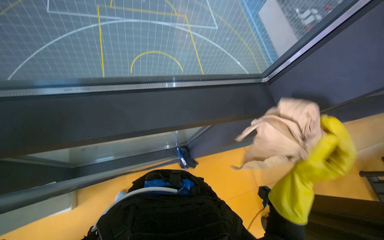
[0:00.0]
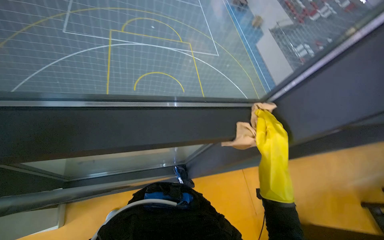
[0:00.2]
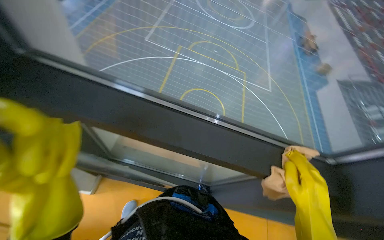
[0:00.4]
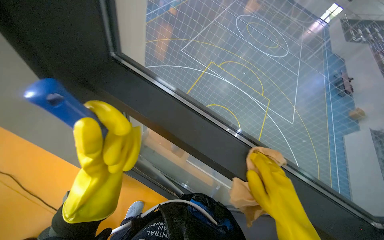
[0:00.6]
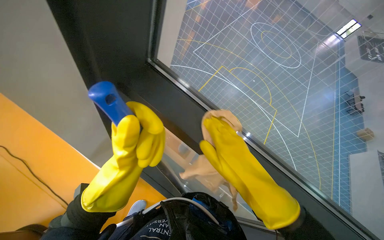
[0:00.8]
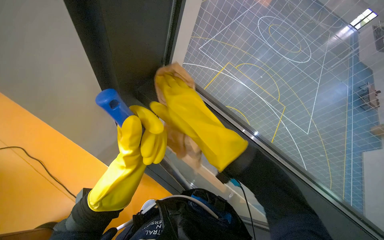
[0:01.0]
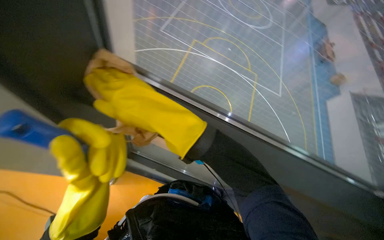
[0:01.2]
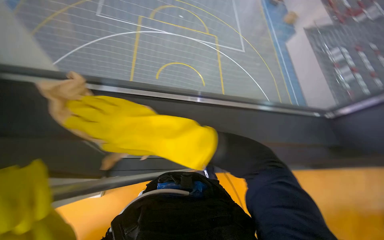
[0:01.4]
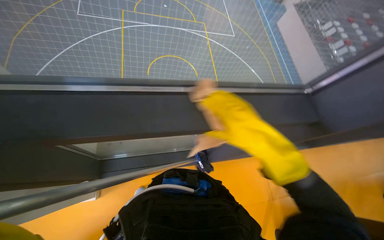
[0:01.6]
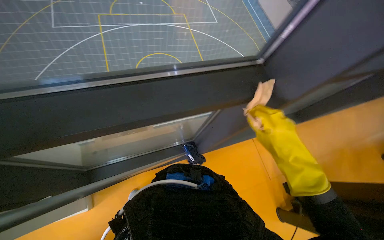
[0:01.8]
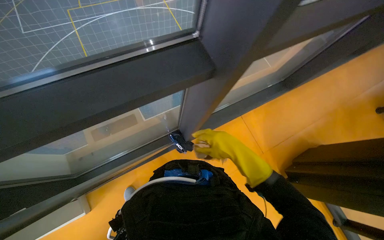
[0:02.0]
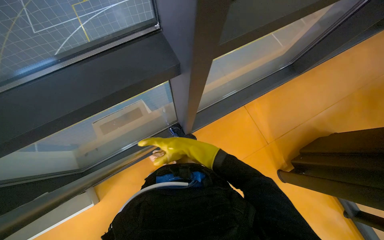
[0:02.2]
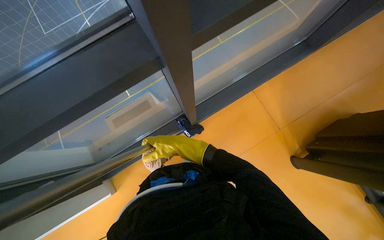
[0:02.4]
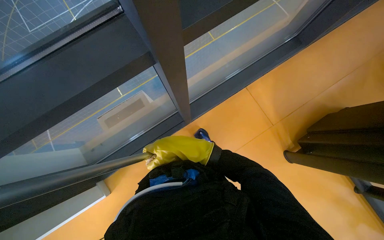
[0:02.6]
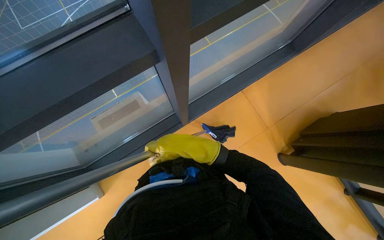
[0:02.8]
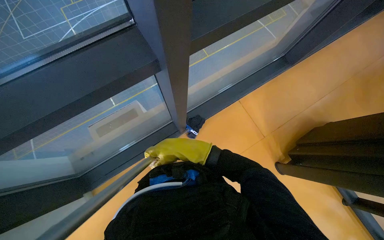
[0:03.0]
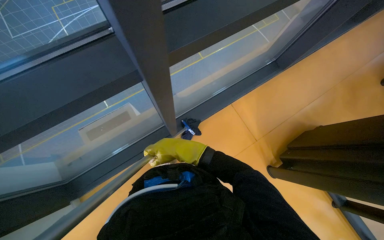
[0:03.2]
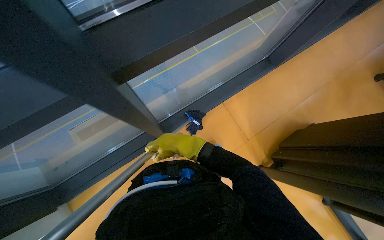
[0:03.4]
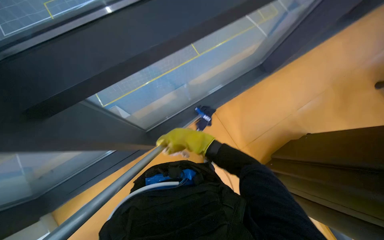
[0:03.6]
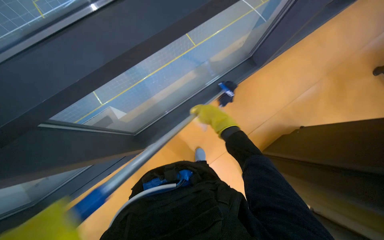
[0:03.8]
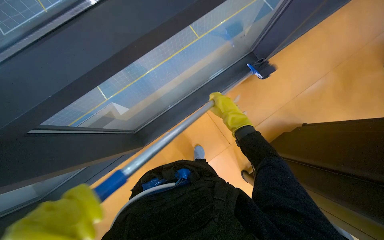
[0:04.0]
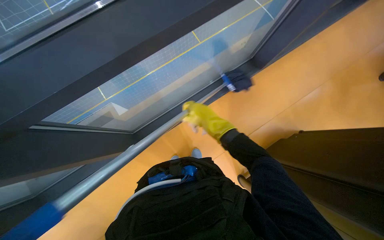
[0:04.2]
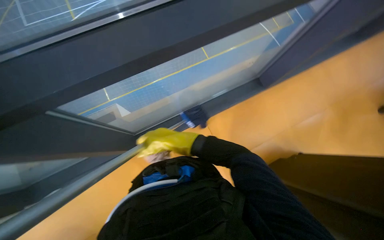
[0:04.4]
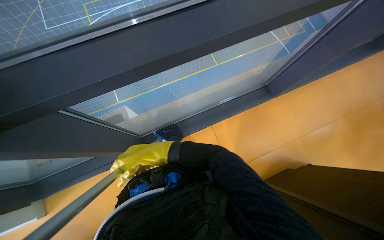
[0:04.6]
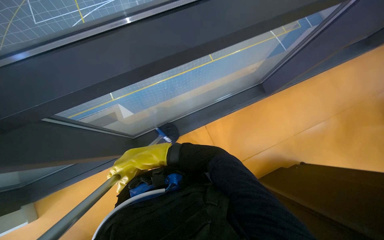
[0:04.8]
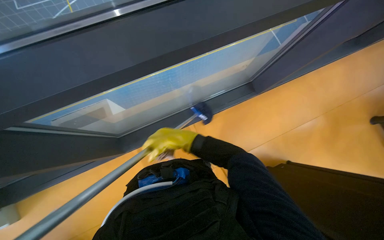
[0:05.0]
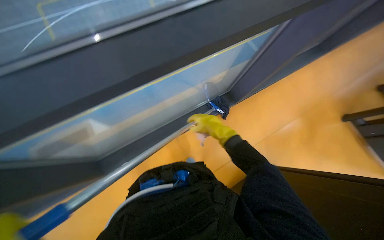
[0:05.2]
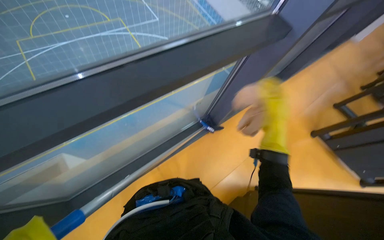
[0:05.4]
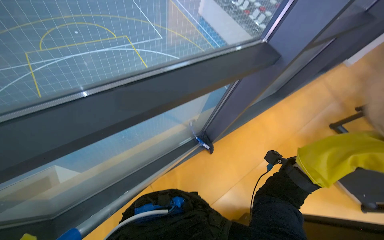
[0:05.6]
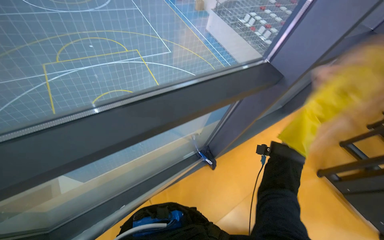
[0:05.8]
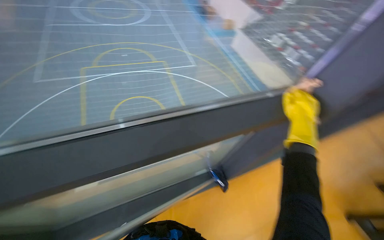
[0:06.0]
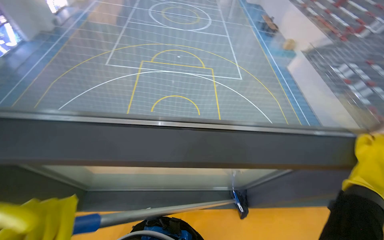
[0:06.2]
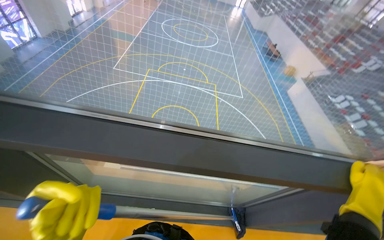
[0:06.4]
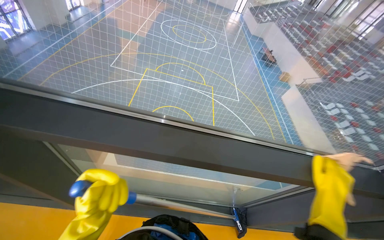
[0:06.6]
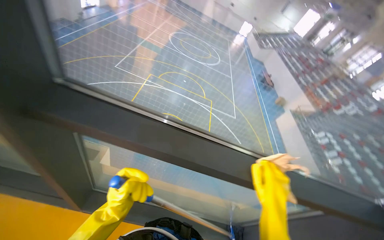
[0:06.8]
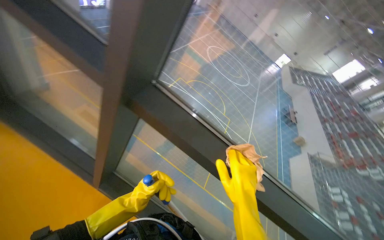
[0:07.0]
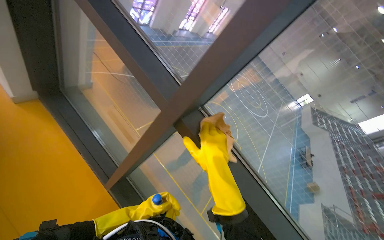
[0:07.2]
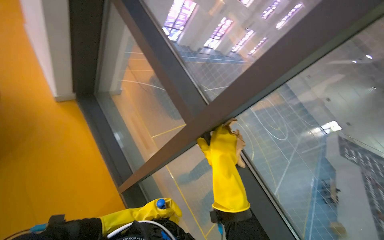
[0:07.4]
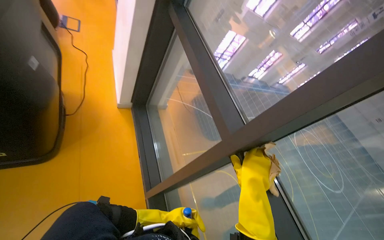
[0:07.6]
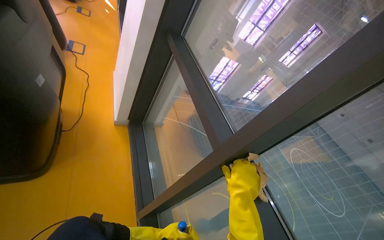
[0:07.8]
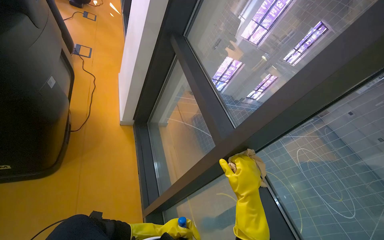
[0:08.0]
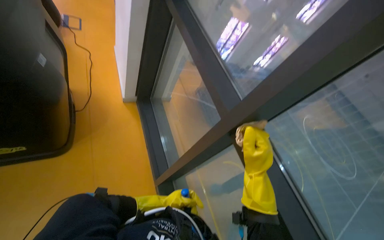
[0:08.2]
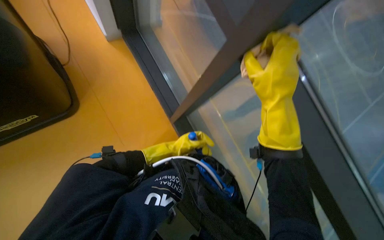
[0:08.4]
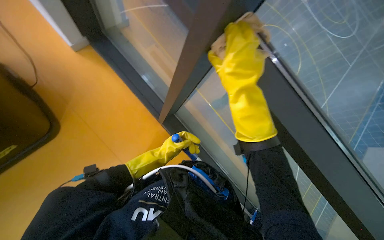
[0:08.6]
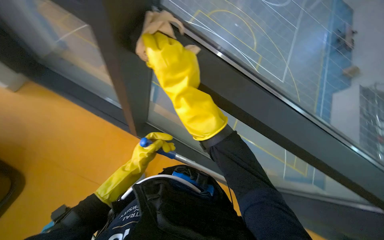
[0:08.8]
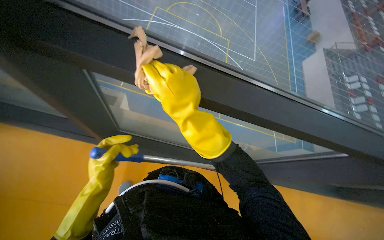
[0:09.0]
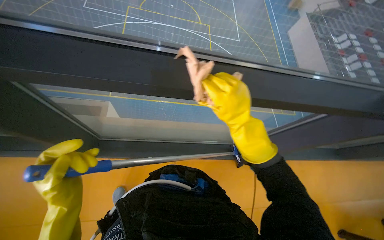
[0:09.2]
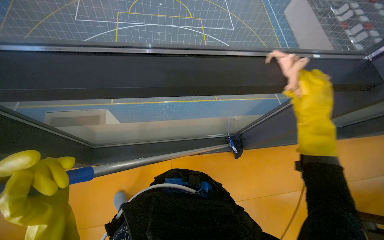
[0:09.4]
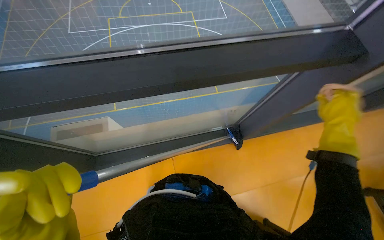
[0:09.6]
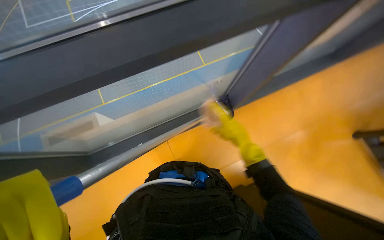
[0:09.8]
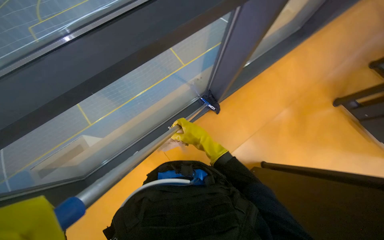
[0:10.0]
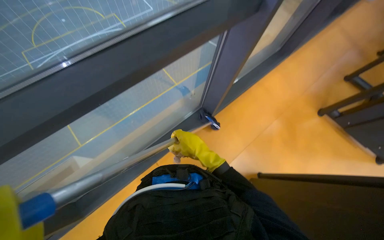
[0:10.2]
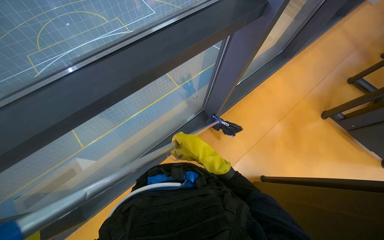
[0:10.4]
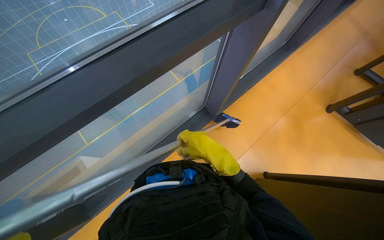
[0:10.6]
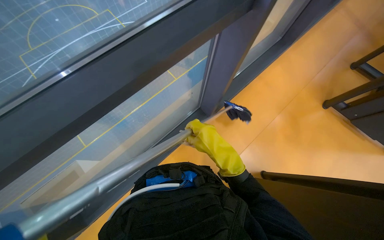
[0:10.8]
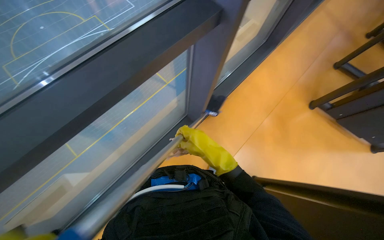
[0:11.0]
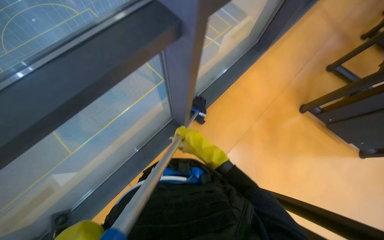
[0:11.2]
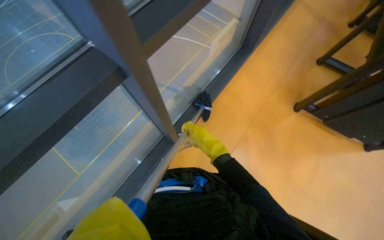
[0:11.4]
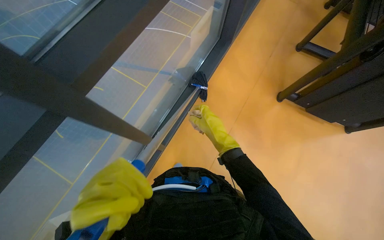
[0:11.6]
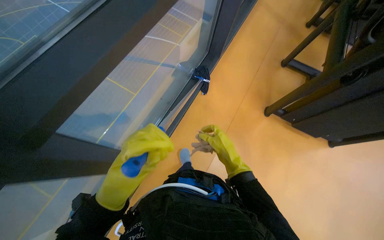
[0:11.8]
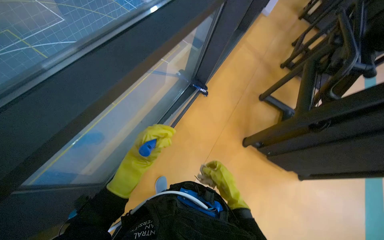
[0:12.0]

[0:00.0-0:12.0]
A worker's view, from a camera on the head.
Job: cleaning windows.
The whole recording: Cleaning gym windows. The worker cleans the gym windows using a long pole and wipes the frames with a cloth.
0:03.0 to 0:04.4: The right hand goes to the right and returns, roughly 15 cm each way.
0:04.4 to 0:06.0: The view tilts approximately 25 degrees upward.
0:07.6 to 0:09.0: The wearer looks roughly 35 degrees further downward. The scene turns about 50 degrees counterclockwise in the picture.
0:09.0 to 0:10.4: The scene rotates counterclockwise by roughly 30 degrees.
0:10.4 to 0:12.0: The right hand goes some 10 cm down the picture.

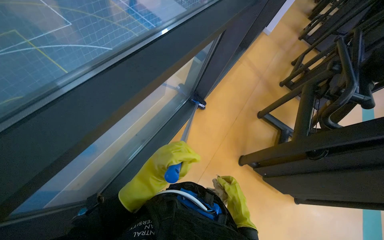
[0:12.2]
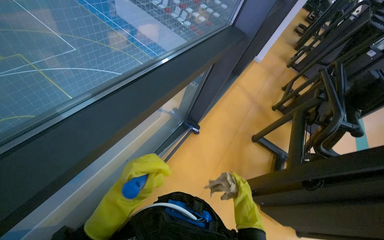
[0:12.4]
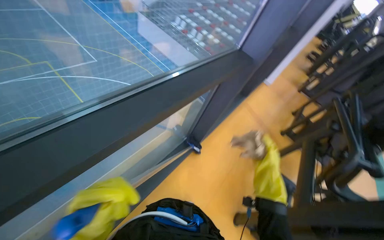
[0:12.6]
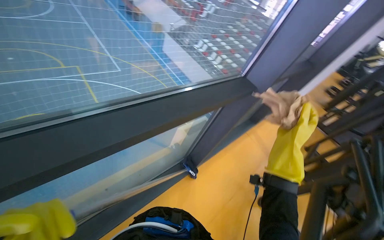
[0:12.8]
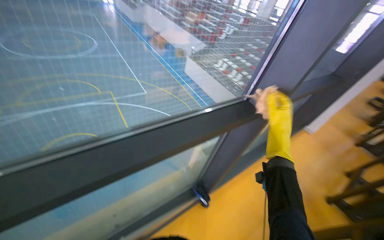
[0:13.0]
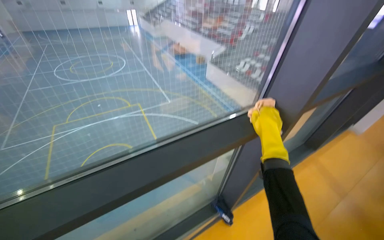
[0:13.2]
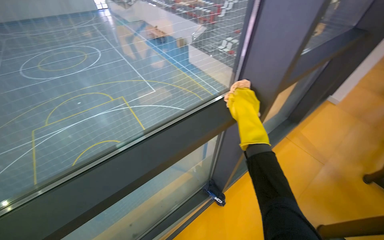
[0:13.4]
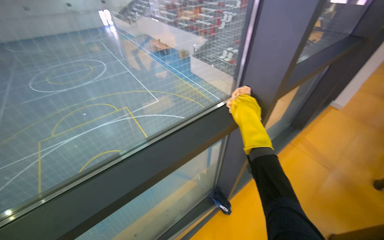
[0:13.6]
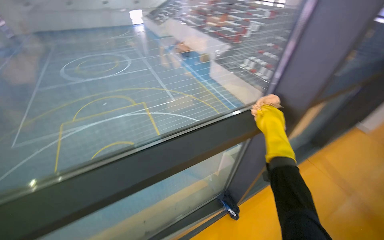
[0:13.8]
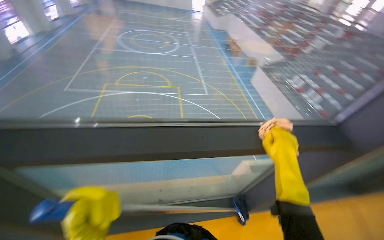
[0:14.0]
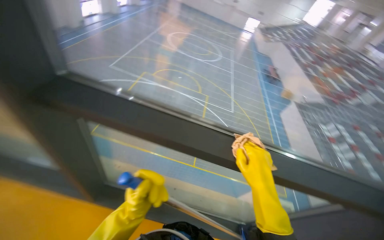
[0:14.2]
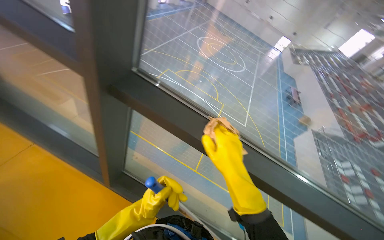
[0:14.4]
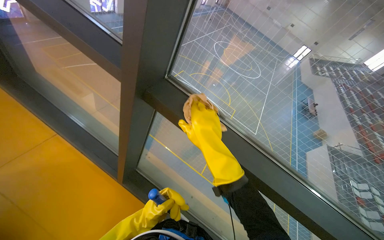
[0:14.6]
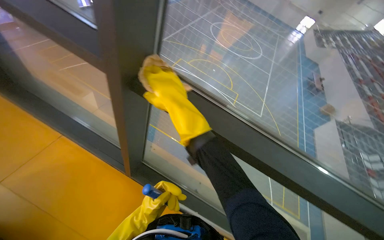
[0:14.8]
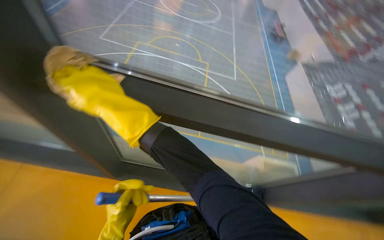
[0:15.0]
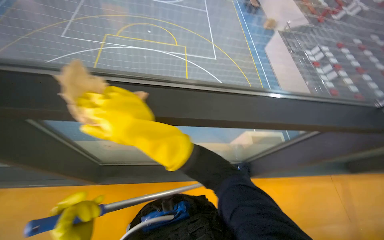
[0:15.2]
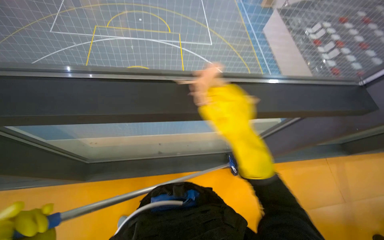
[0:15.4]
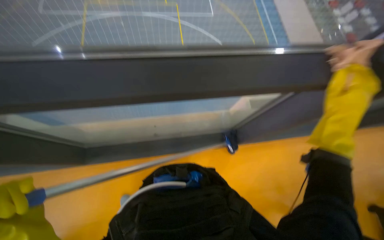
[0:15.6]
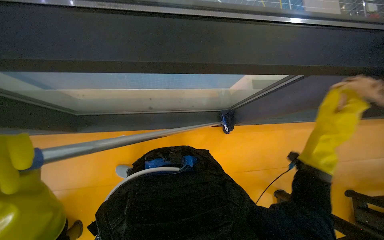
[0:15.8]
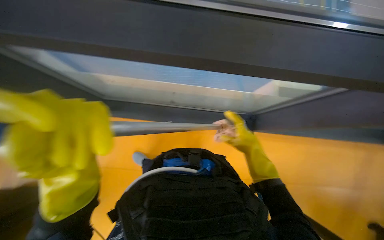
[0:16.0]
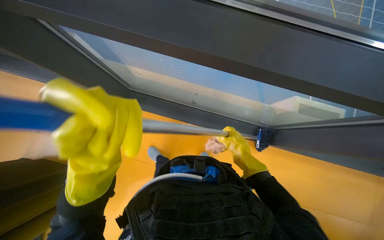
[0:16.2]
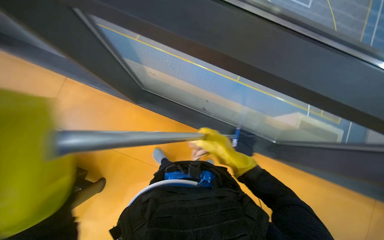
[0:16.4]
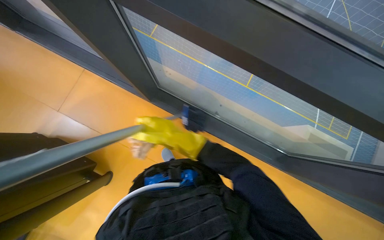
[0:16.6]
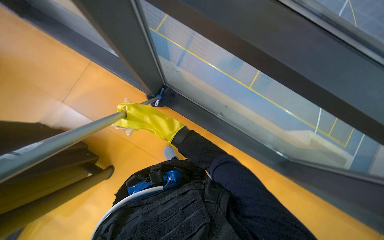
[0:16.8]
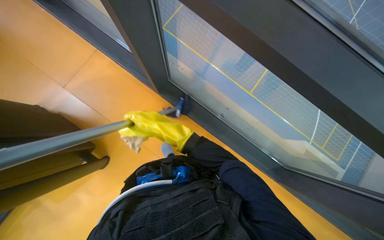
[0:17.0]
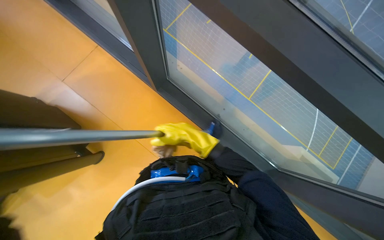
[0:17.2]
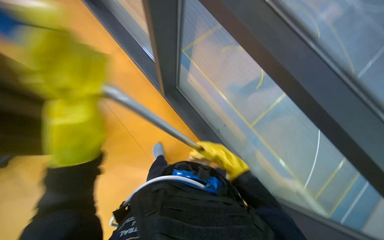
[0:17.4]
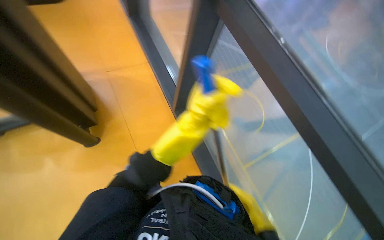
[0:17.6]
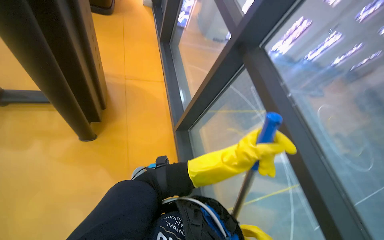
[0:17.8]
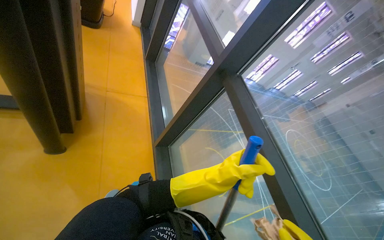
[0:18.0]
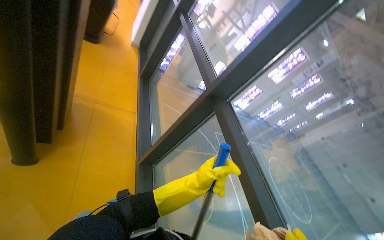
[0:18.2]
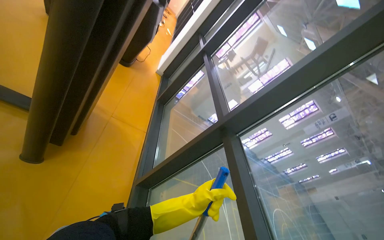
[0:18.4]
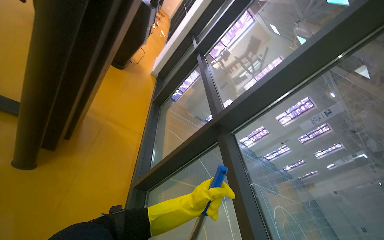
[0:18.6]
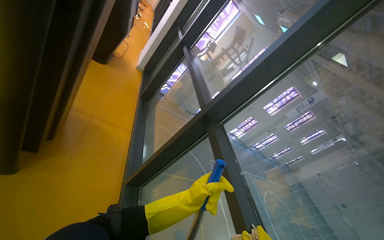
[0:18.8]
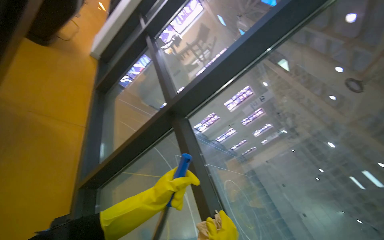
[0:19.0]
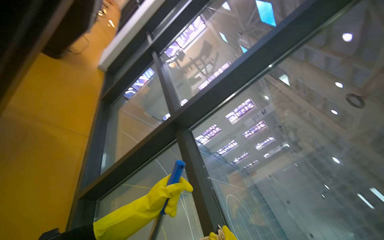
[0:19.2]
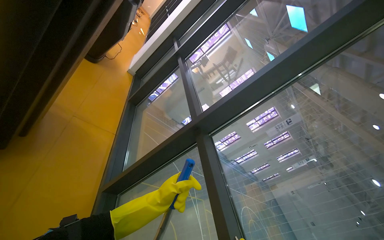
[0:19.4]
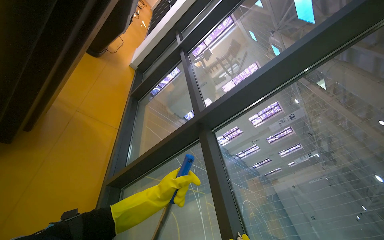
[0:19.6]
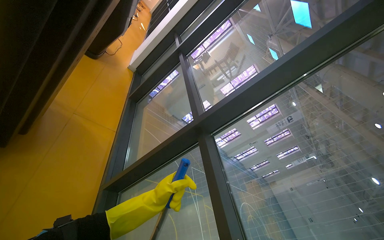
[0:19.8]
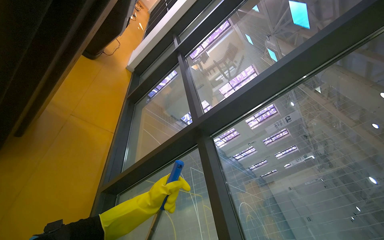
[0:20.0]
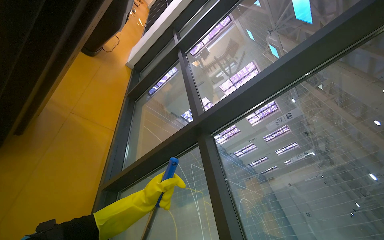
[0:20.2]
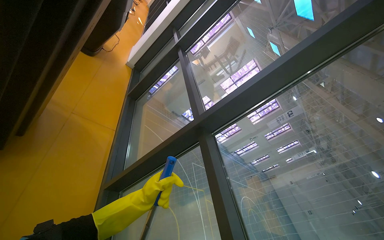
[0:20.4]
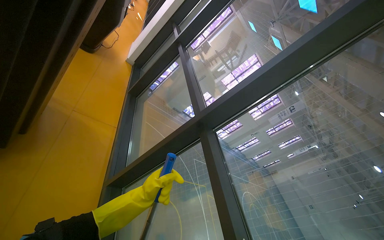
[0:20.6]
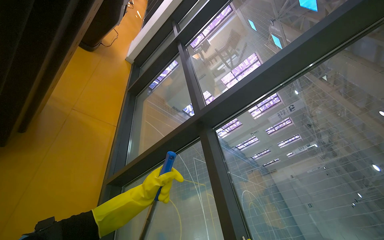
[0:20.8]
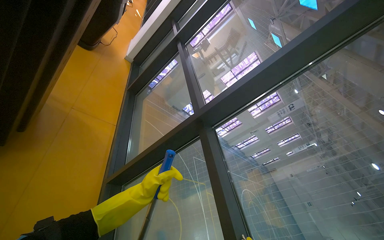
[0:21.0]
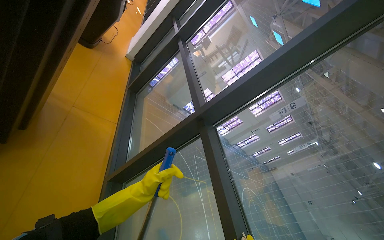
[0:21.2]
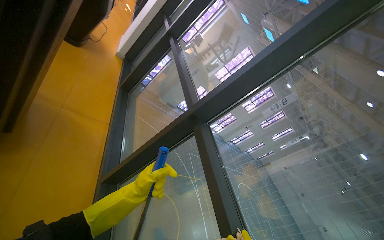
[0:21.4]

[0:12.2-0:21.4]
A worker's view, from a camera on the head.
Job: cleaning windows.
The whole recording: Cleaning gym windows. The worker cleans the gym windows using a long pole and wipes the frames with a cloth.
0:12.2 to 0:13.8: The view pans to the left by roughly 25 degrees. The view tilts some 30 degrees upward.
0:15.2 to 0:16.8: The camera is carried to the right, some 40 cm. The view tips downward by roughly 25 degrees.
0:16.8 to 0:18.4: The view swings approximately 15 degrees to the right. The camera pitches upward, by some 35 degrees. The scene rotates clockwise by some 35 degrees.
